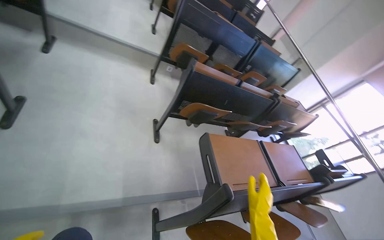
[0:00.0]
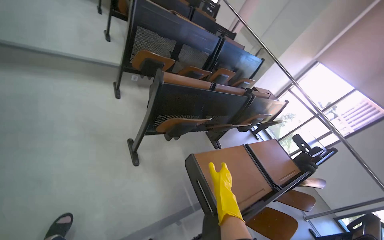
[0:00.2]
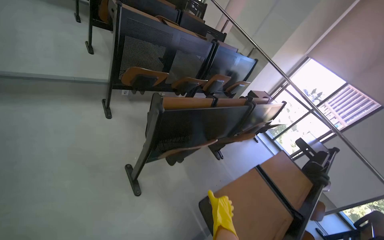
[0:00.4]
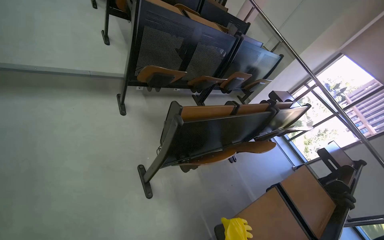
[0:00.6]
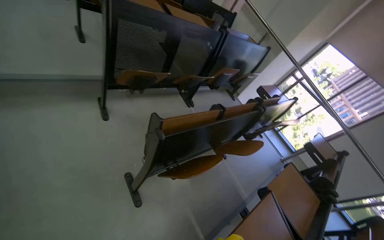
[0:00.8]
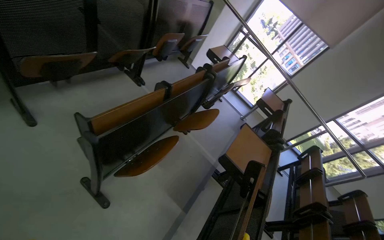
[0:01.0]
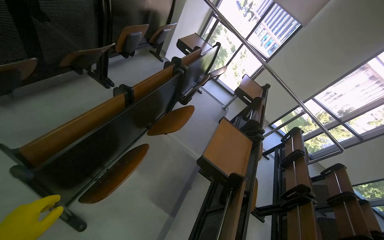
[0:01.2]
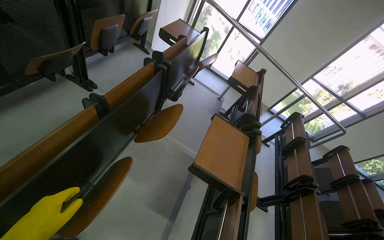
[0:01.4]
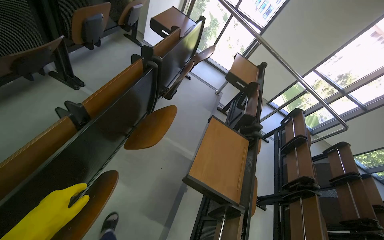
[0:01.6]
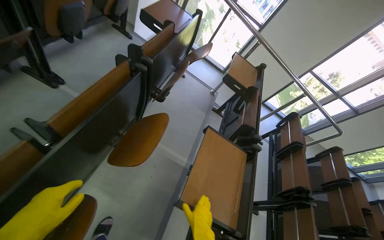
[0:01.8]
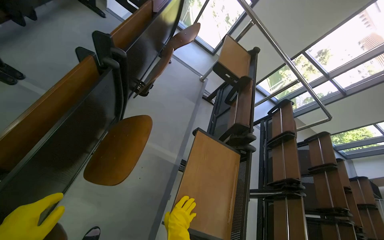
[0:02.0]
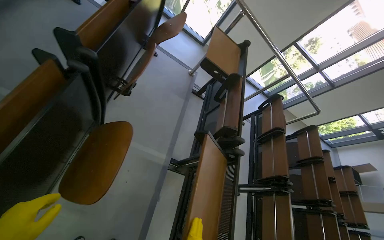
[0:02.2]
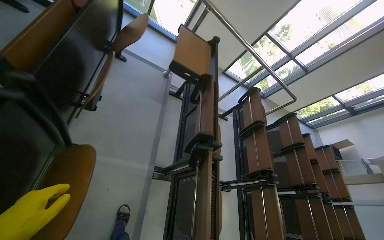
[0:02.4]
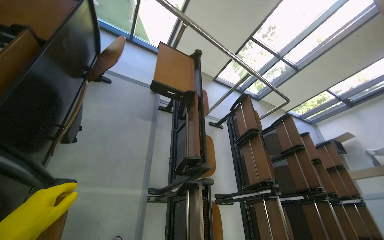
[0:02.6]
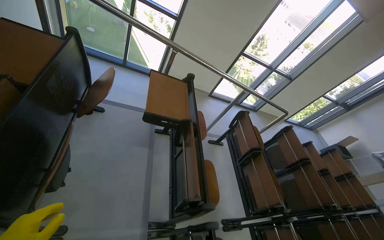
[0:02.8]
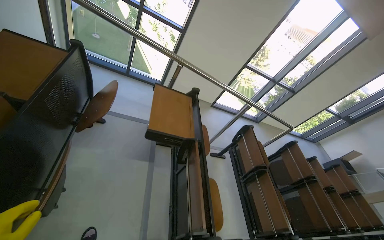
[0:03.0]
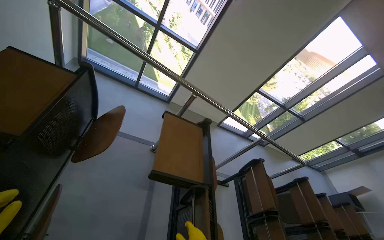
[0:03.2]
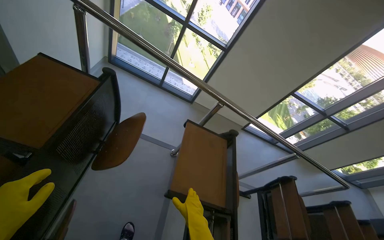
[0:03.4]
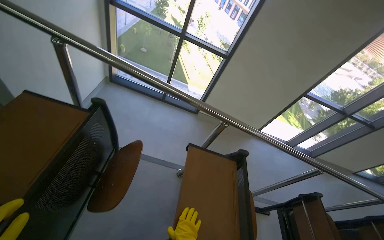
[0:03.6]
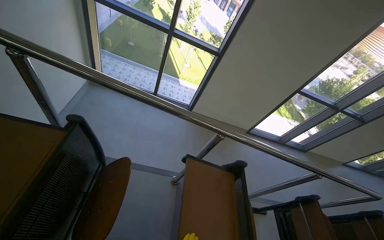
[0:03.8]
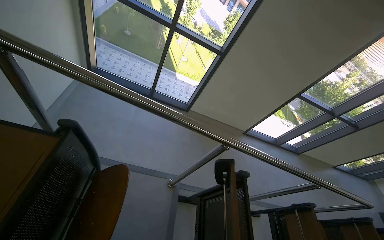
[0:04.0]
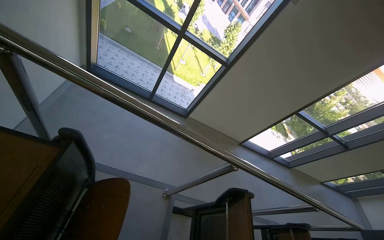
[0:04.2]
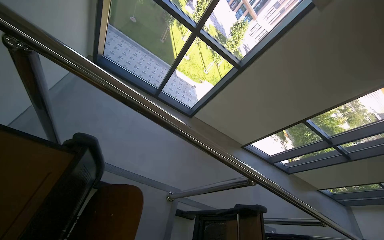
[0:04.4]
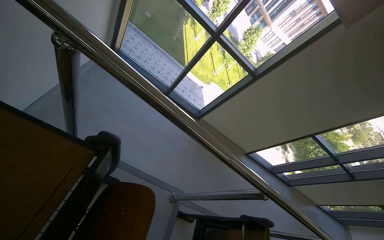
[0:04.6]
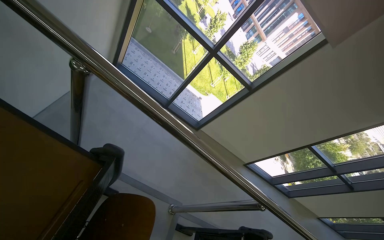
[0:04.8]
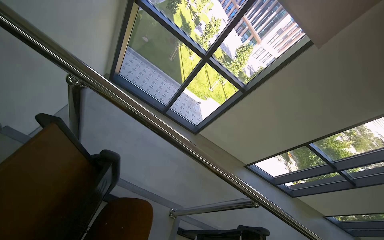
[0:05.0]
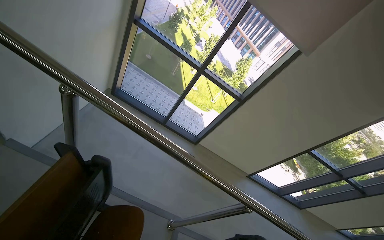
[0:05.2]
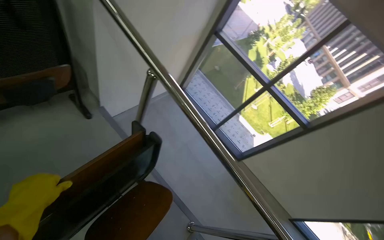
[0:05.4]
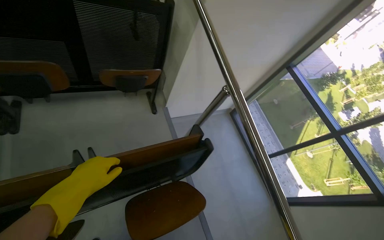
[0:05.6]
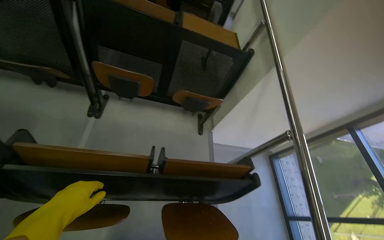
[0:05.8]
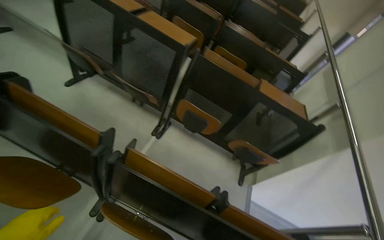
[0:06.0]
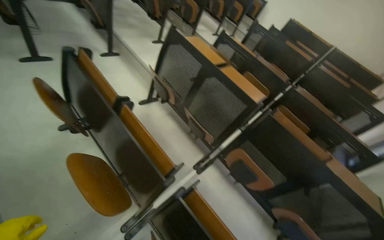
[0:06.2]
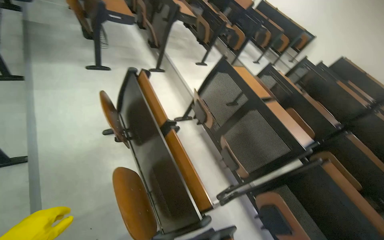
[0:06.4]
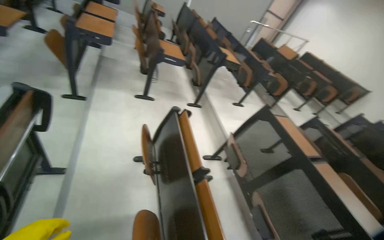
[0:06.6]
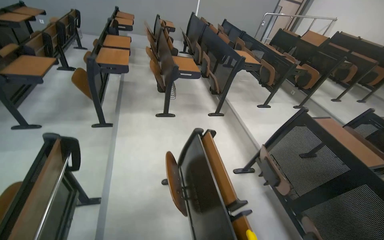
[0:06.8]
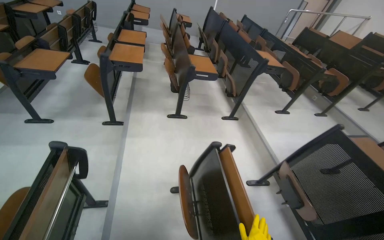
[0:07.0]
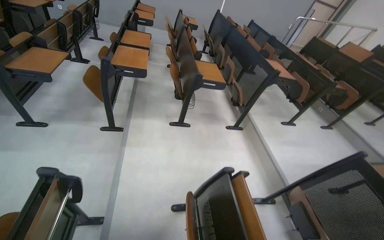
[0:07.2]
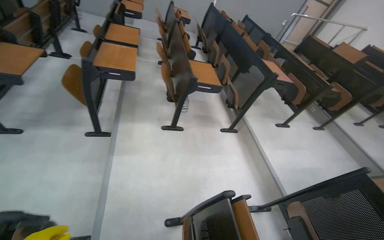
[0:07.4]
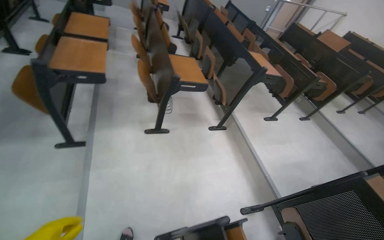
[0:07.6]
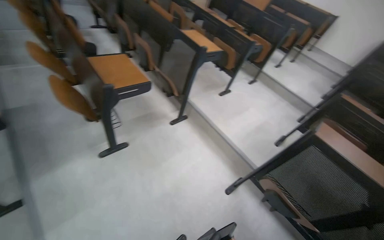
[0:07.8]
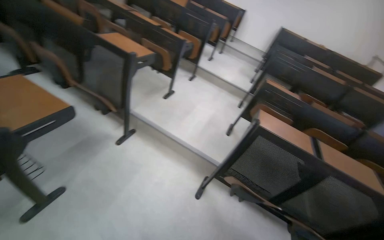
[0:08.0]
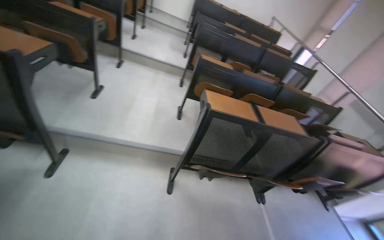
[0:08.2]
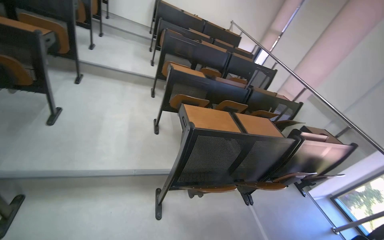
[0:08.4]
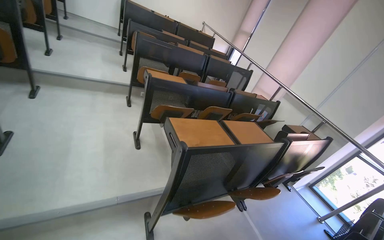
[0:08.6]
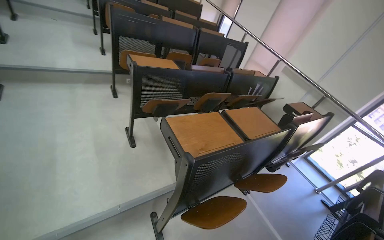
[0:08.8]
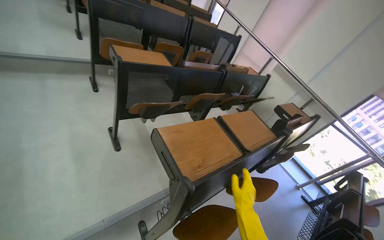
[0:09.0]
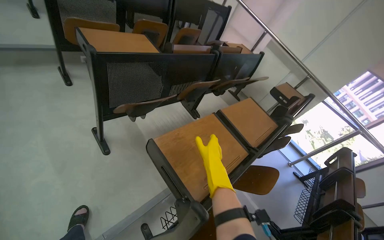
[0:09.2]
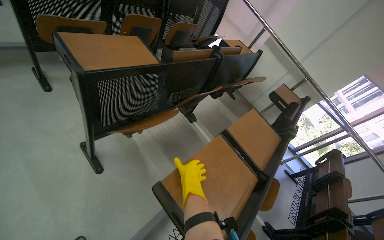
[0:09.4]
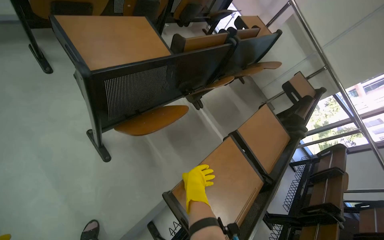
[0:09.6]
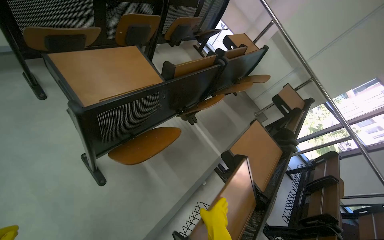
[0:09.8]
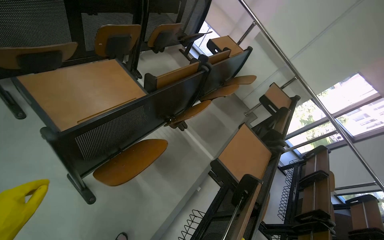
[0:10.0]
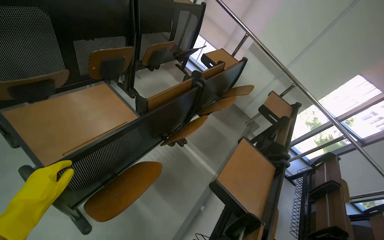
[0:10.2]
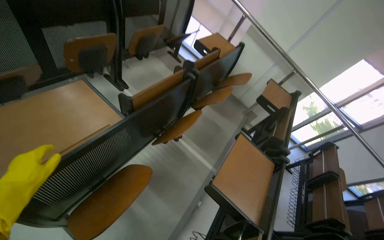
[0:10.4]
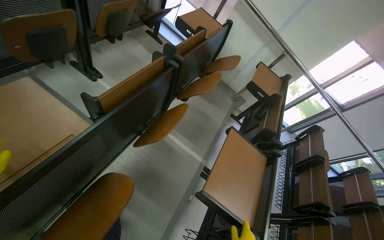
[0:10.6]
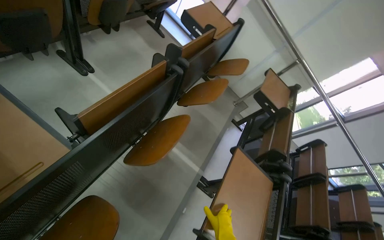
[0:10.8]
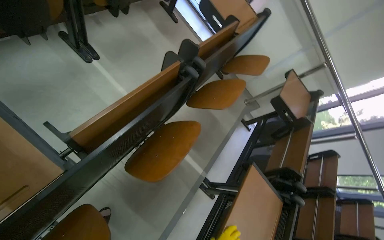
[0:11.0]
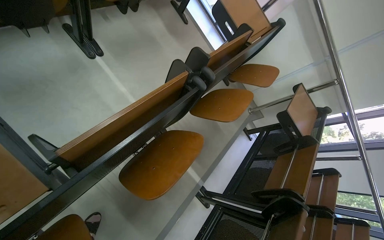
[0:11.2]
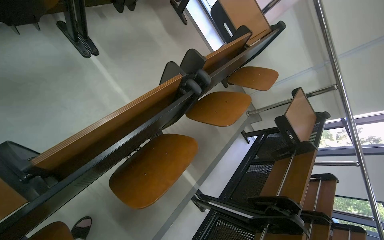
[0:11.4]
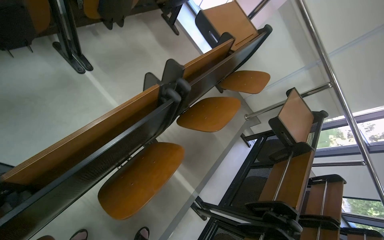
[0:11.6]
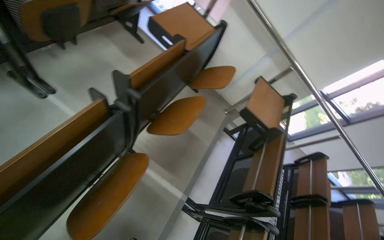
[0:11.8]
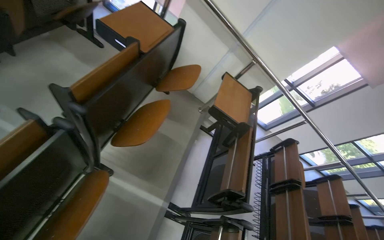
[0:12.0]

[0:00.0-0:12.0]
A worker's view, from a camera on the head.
Job: organizing items.
The whole recording: Closing lecture hall desks. The worker closes the foldable desks in the lecture hall.
0:00.0 to 0:01.6: The camera is carried some 1 m. The head rotates approximately 50 degrees to the right. The camera pitches downward, by roughly 30 degrees.
0:01.6 to 0:03.0: The camera is carried approximately 90 cm. The head rotates roughly 25 degrees to the right.
0:03.0 to 0:04.4: The camera travels approximately 90 cm.
0:04.4 to 0:06.0: The camera travels some 70 cm. The head turns to the left by approximately 95 degrees. The view tilts approximately 45 degrees upward.
0:06.0 to 0:07.6: The head travels roughly 1.5 m. The head rotates approximately 45 degrees to the left. The view tilts approximately 25 degrees upward.
0:07.6 to 0:09.0: The head travels about 1.5 m. The wearer looks about 105 degrees further to the right. The view tips downward by about 25 degrees.
0:09.0 to 0:10.4: The wearer moves roughly 90 cm. The wearer looks roughly 20 degrees further to the right. The camera pitches downward, by about 20 degrees.
0:10.4 to 0:12.0: The camera travels about 80 cm.

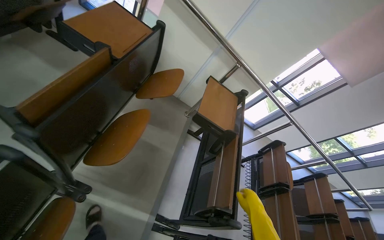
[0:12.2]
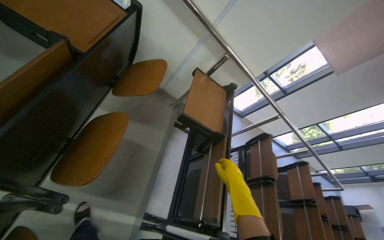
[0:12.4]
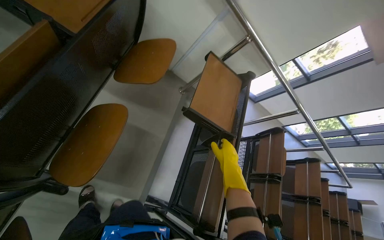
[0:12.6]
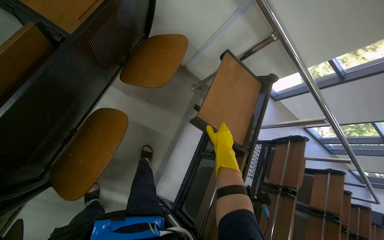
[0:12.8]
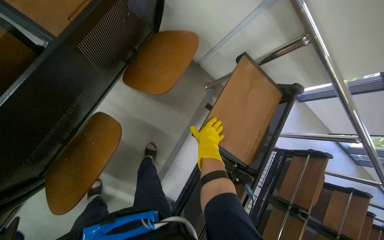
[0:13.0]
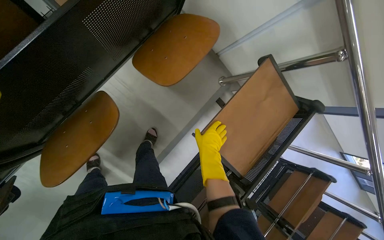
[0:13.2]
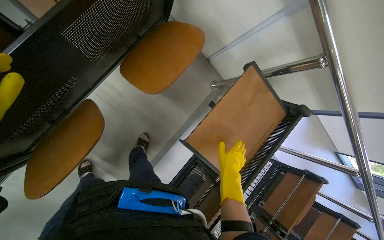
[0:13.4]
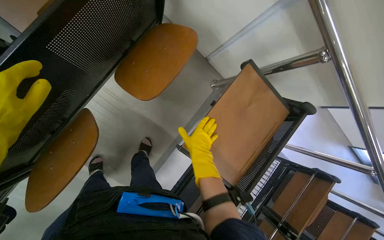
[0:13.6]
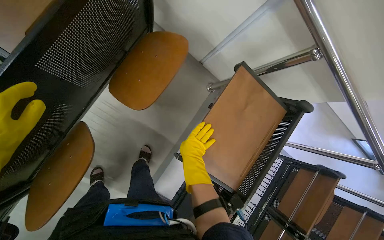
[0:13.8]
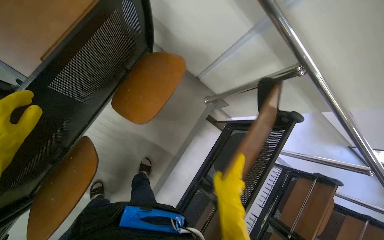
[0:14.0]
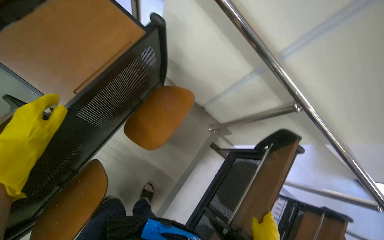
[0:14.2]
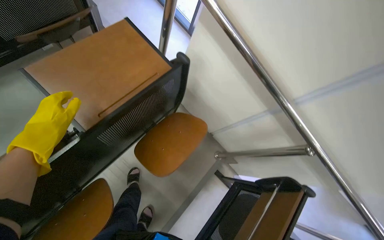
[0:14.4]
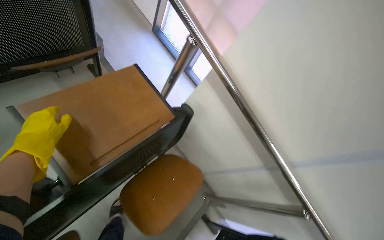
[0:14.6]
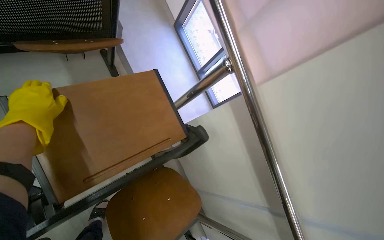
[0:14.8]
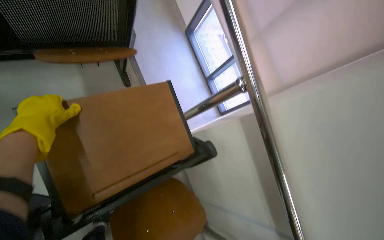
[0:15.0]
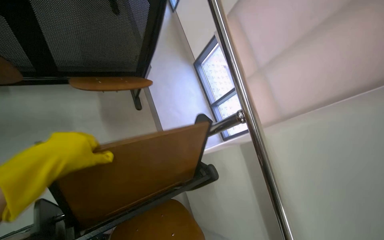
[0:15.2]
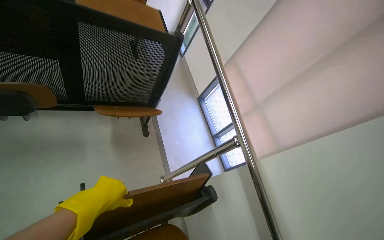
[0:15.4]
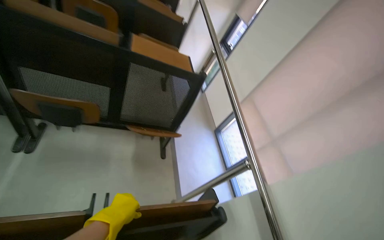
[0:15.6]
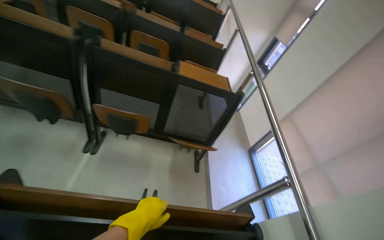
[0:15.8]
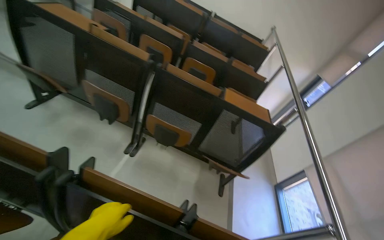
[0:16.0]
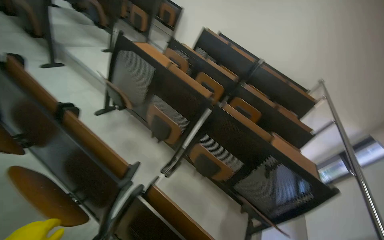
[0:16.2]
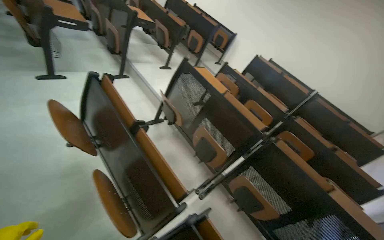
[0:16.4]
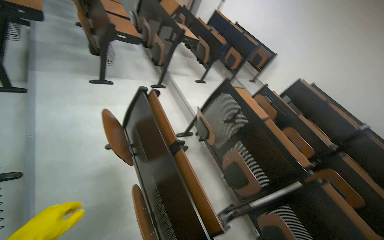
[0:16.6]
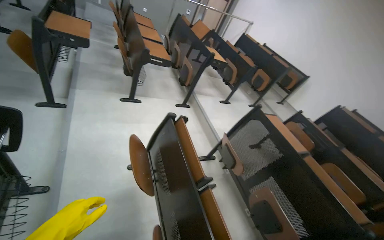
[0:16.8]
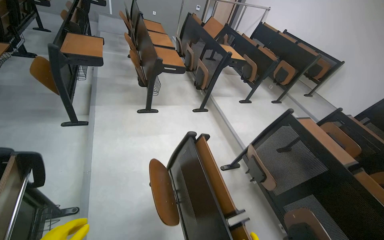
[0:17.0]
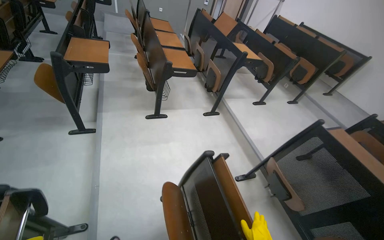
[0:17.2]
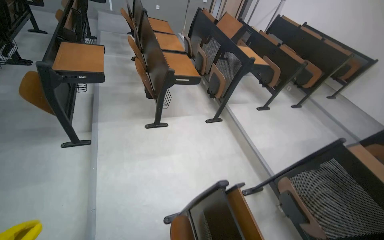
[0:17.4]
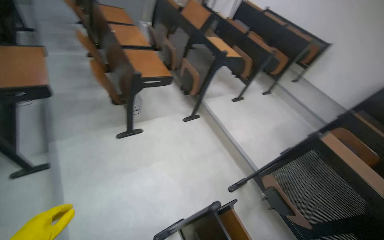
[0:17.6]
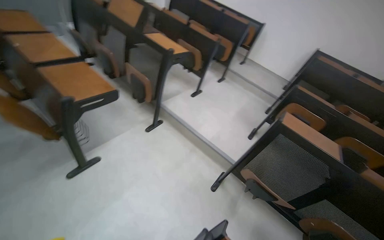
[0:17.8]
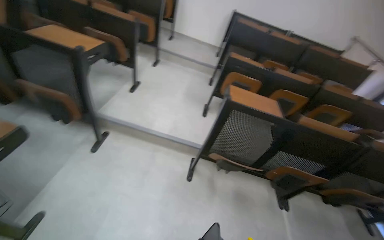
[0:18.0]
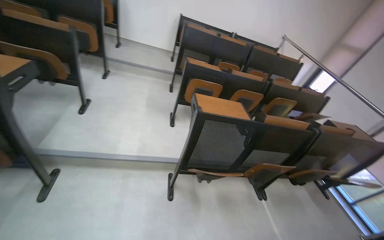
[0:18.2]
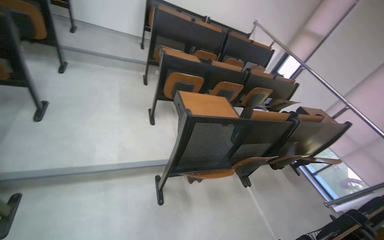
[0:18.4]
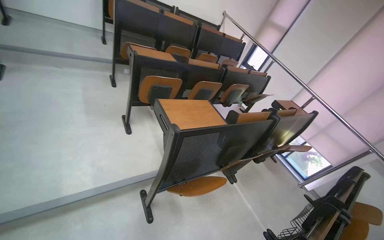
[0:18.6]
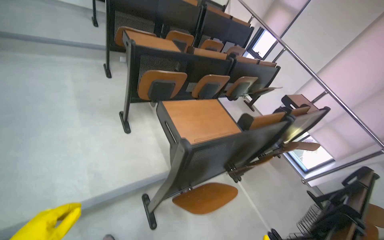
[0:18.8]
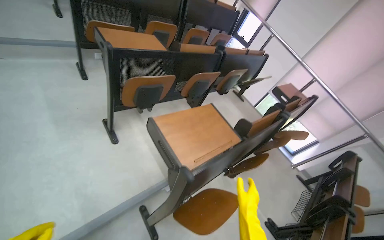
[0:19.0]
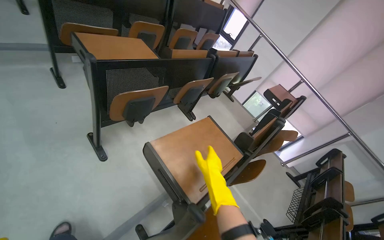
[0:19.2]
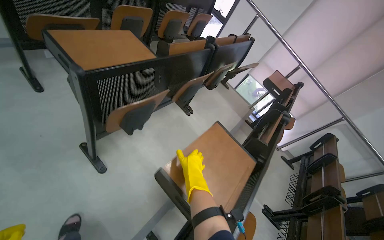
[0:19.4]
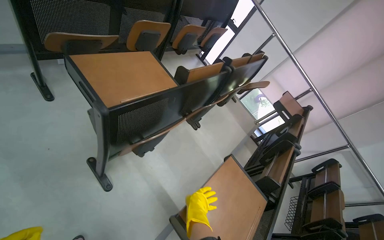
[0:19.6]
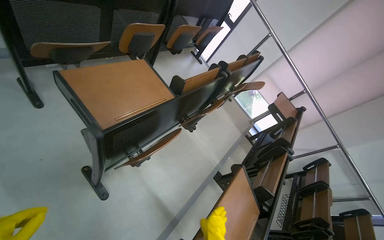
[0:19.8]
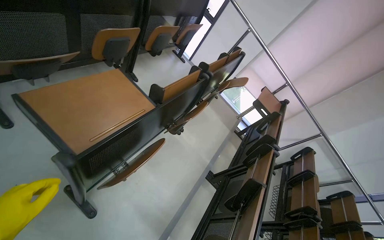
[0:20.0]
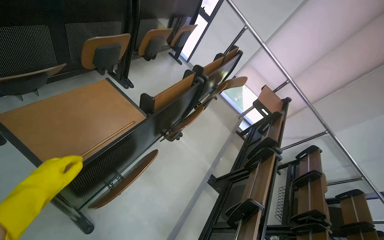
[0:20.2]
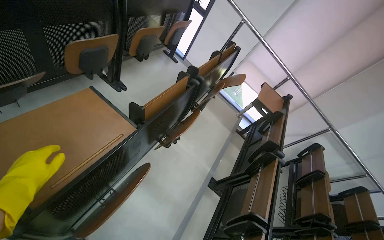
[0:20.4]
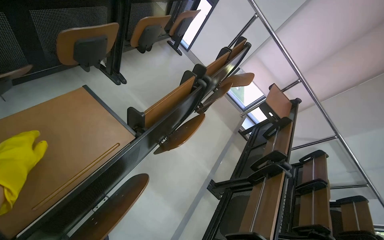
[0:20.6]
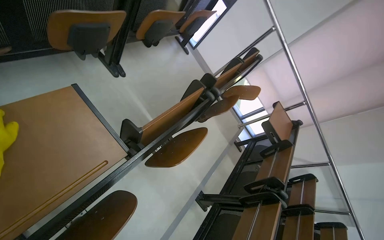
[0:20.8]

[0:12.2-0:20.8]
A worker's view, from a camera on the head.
Job: organizing items.
The whole recording: Closing lecture hall desks. The worker closes the foldable desks in the lecture hall.
0:12.2 to 0:13.6: The wearer moves about 80 cm. The head rotates about 25 degrees to the left. The camera pitches downward, by approximately 30 degrees.
0:13.6 to 0:15.0: The camera travels roughly 50 cm. The camera pitches upward, by some 30 degrees.
0:15.0 to 0:16.6: The camera is carried approximately 1 m. The head rotates approximately 80 degrees to the left. The wearer looks approximately 65 degrees further upward.
0:16.6 to 0:18.0: The camera travels some 1.5 m. The head rotates approximately 50 degrees to the right. The camera pitches downward, by approximately 15 degrees.
0:18.0 to 0:19.4: The camera is carried about 1.5 m. The head rotates roughly 55 degrees to the right. The wearer looks approximately 25 degrees further downward.
0:19.4 to 0:20.8: The head travels about 80 cm.
